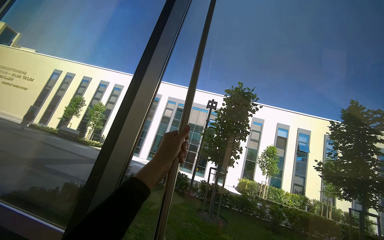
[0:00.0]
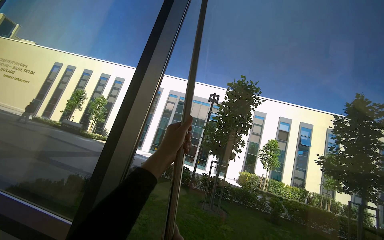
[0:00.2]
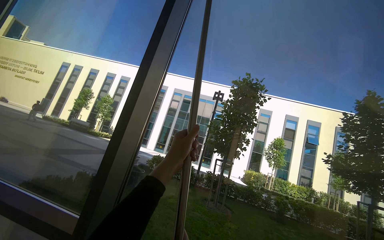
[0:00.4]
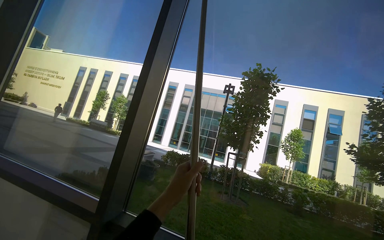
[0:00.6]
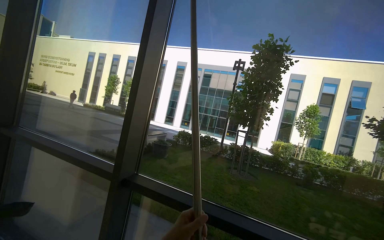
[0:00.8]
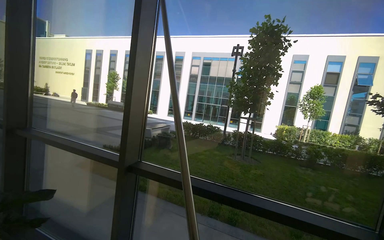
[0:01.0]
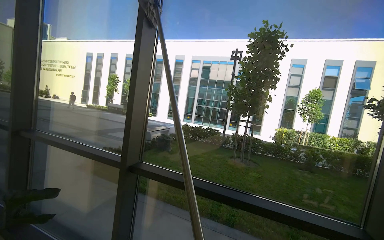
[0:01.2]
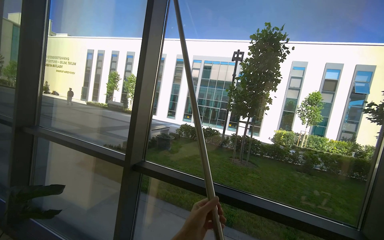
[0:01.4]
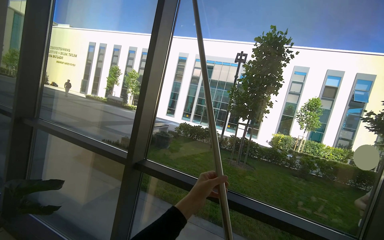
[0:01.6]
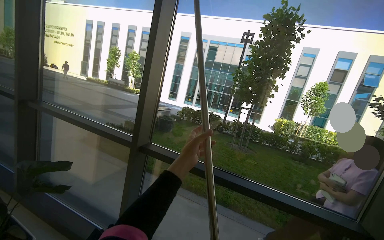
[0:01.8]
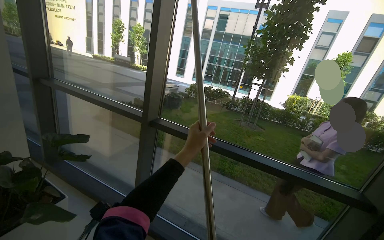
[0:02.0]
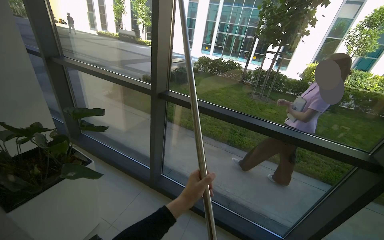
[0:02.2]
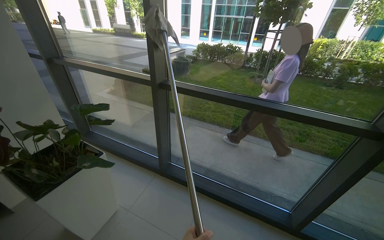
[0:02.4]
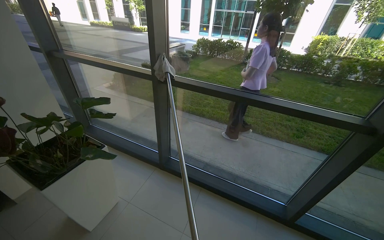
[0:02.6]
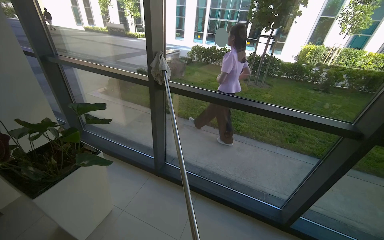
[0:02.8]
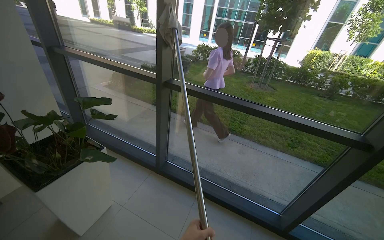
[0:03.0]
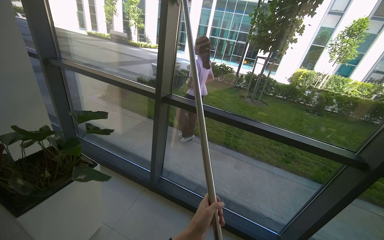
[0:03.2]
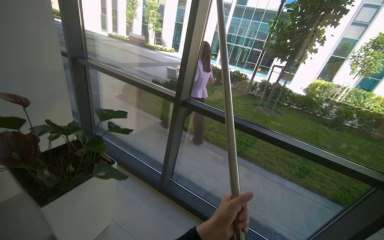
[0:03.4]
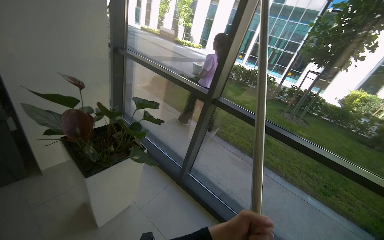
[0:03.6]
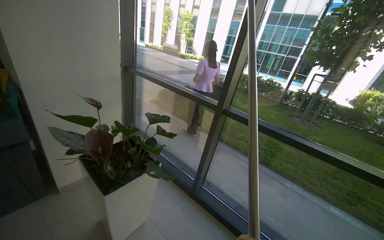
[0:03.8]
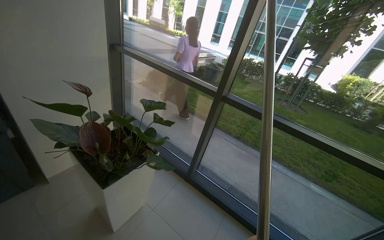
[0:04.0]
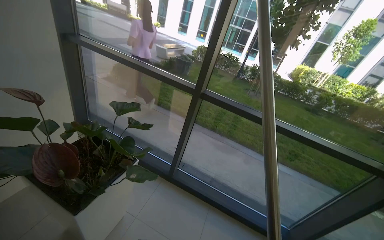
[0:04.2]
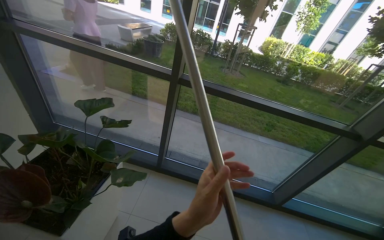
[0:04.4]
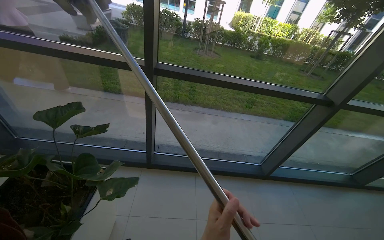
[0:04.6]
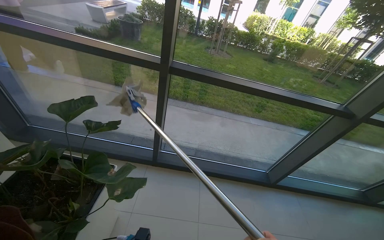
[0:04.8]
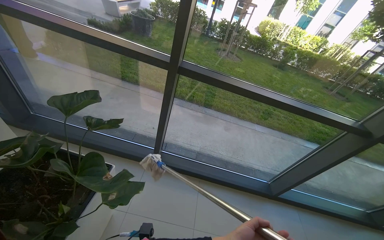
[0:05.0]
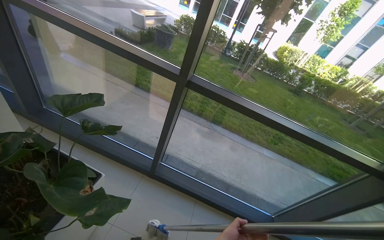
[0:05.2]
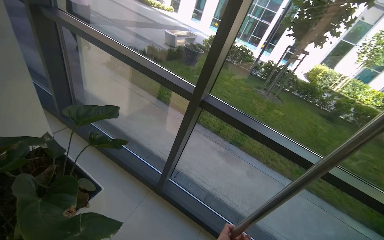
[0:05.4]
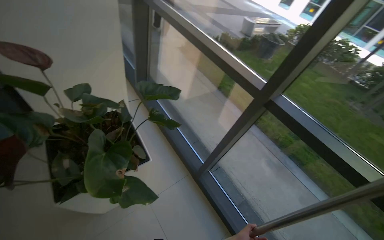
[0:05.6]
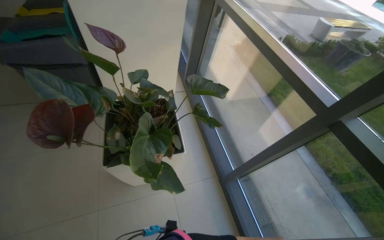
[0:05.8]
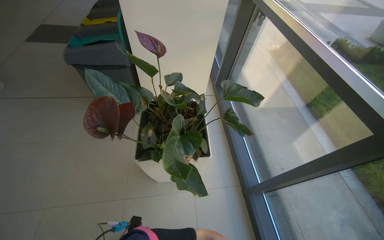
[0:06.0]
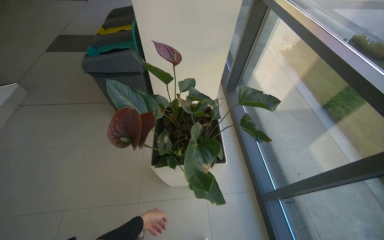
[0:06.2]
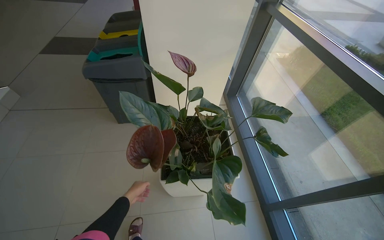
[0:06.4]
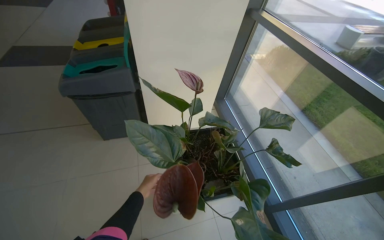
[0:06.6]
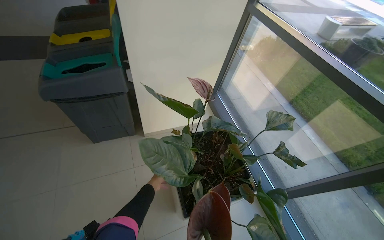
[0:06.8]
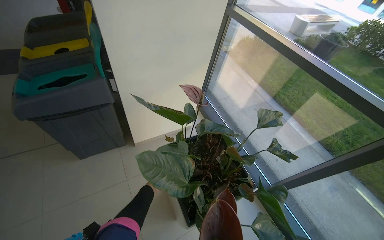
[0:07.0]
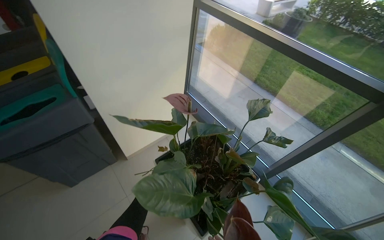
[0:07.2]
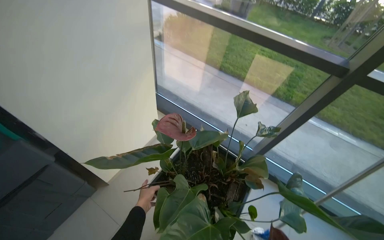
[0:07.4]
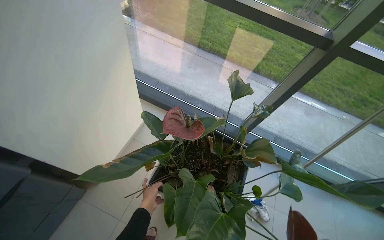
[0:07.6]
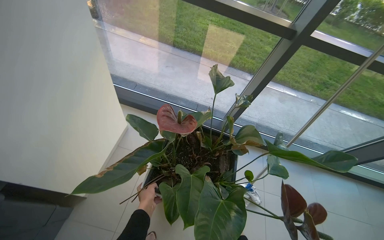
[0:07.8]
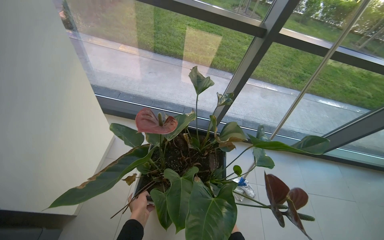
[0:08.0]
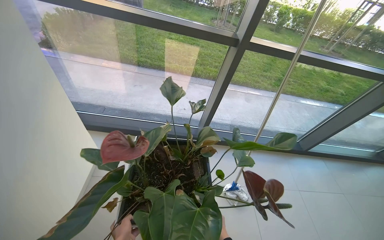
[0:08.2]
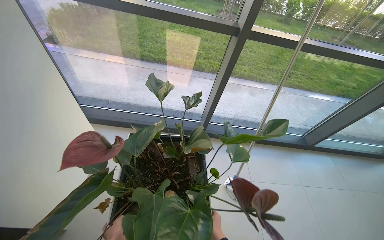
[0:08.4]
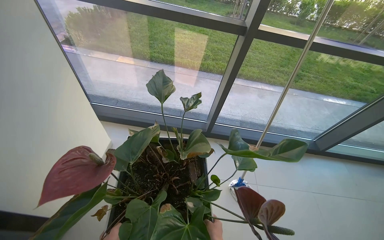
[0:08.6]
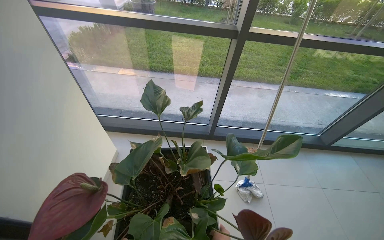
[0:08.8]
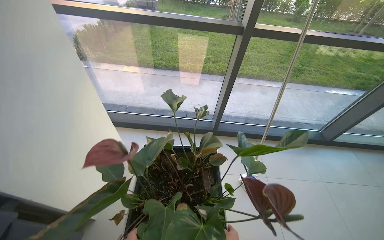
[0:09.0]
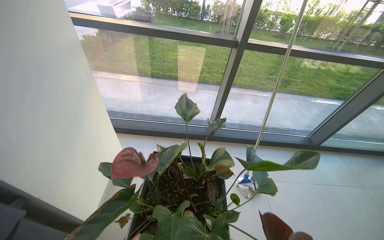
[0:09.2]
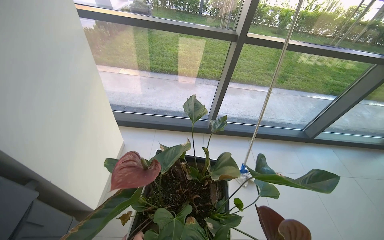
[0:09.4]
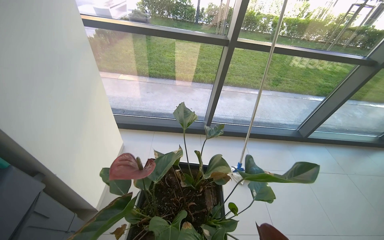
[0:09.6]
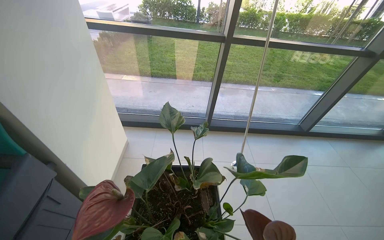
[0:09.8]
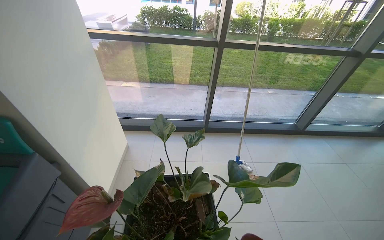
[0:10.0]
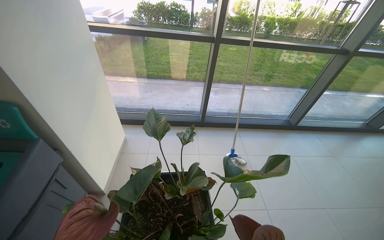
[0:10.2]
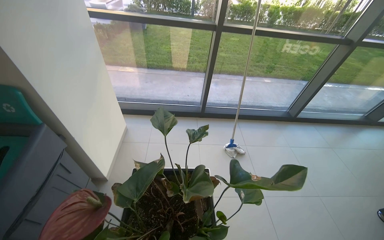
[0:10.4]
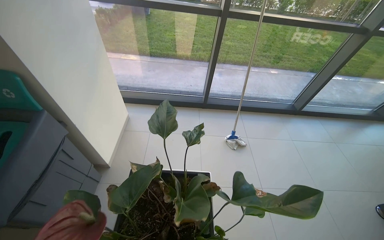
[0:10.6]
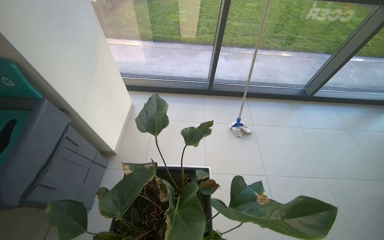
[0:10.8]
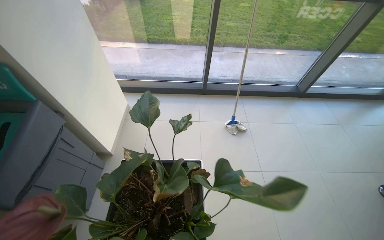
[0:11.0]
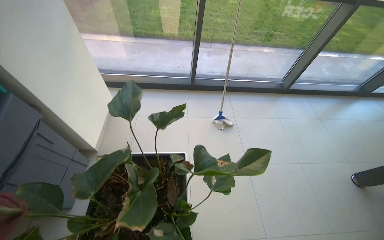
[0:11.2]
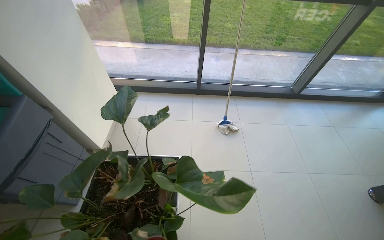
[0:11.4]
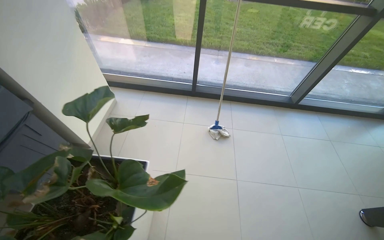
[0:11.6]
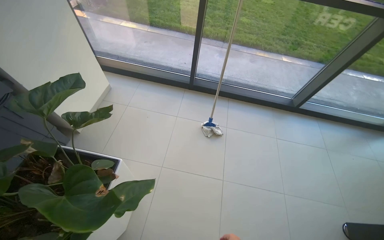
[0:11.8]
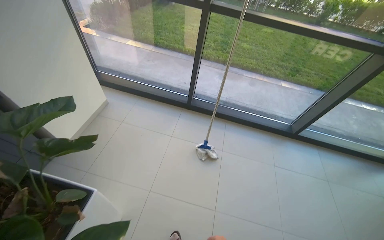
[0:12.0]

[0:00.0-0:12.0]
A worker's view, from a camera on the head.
Job: cleaning windows.
The whole recording: Wiping large windows. The worker wipes the large windows with a long-handled tool.
0:00.0 to 0:01.6: The wearer looks approximately 15 degrees further downward.
0:01.6 to 0:03.0: The camera pitches downward, by about 30 degrees.
0:03.0 to 0:04.4: The camera is carried roughly 40 cm.
0:04.4 to 0:06.0: The head rotates some 70 degrees to the left.
0:06.0 to 0:07.6: The head travels about 60 cm. The head turns to the right by about 60 degrees. The camera pitches downward, by roughly 15 degrees.
0:09.0 to 0:10.4: The camera travels about 40 cm.
0:10.4 to 0:12.0: The camera travels about 50 cm.

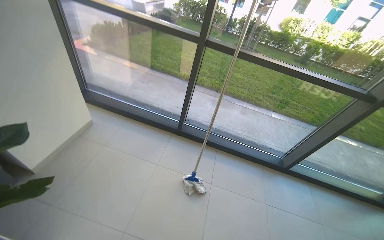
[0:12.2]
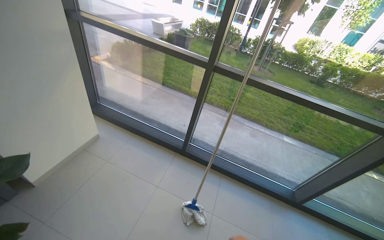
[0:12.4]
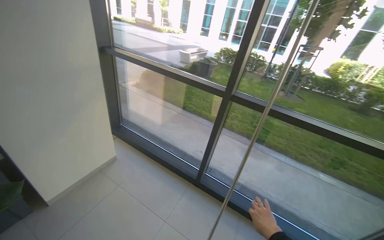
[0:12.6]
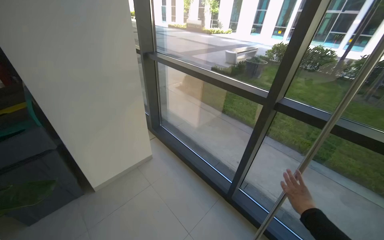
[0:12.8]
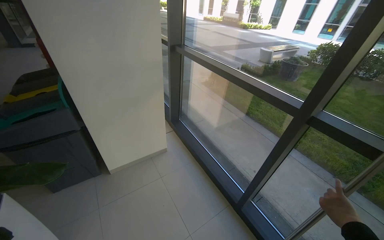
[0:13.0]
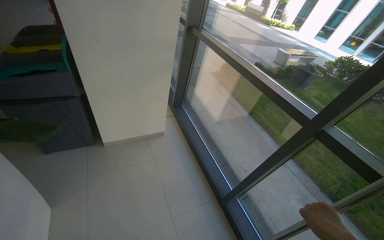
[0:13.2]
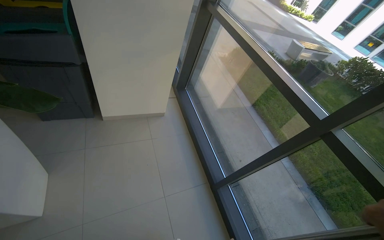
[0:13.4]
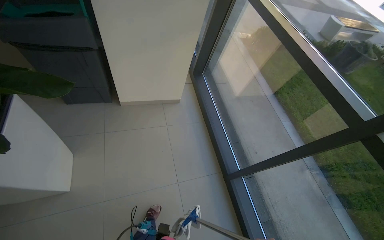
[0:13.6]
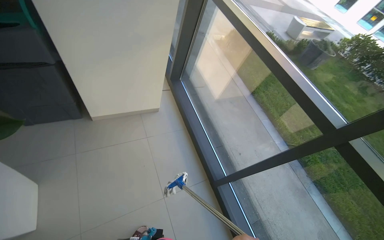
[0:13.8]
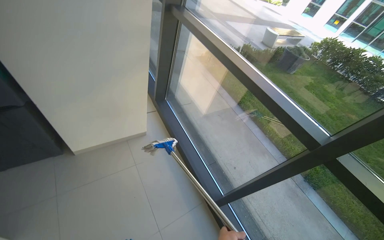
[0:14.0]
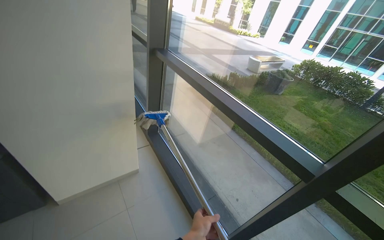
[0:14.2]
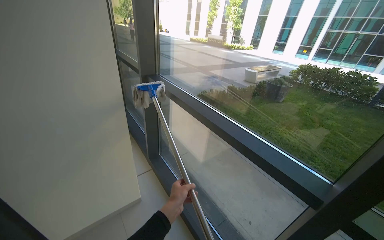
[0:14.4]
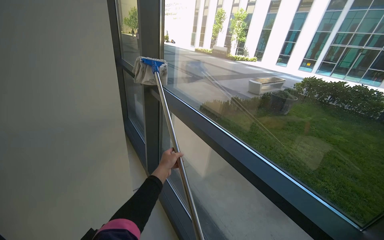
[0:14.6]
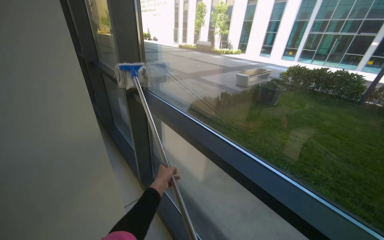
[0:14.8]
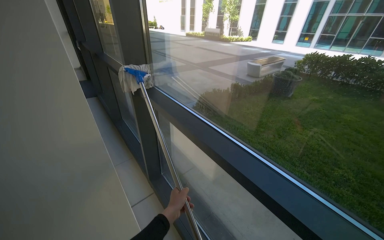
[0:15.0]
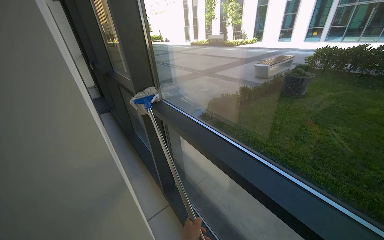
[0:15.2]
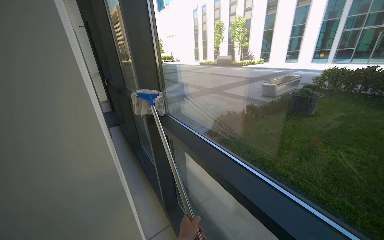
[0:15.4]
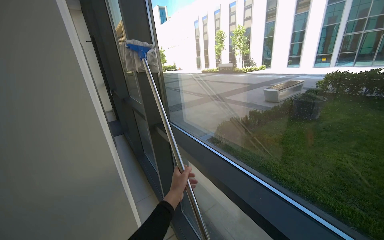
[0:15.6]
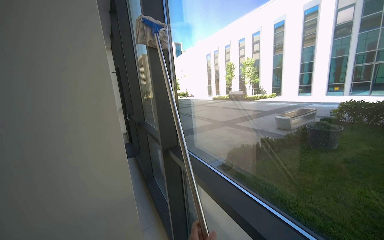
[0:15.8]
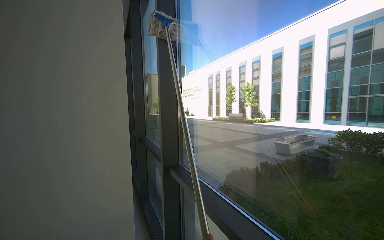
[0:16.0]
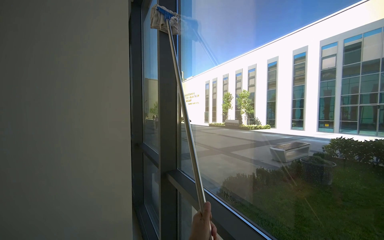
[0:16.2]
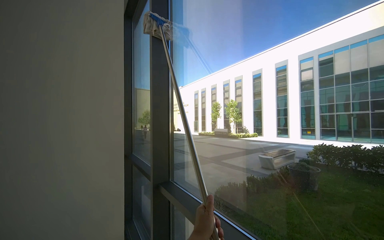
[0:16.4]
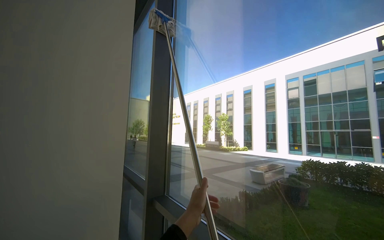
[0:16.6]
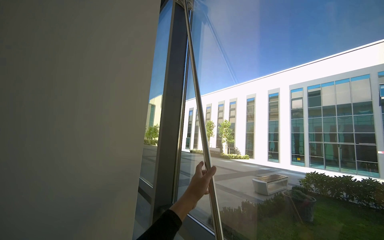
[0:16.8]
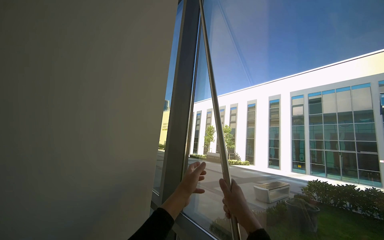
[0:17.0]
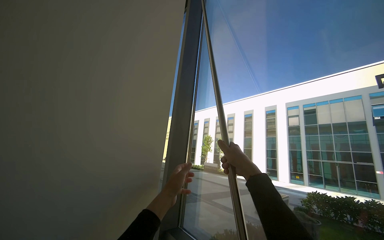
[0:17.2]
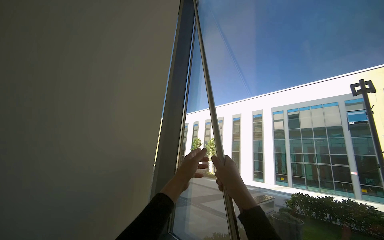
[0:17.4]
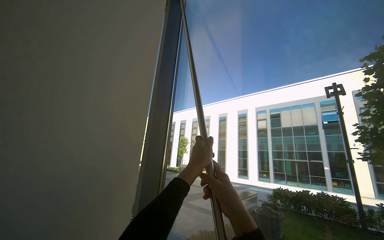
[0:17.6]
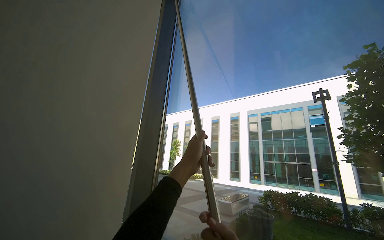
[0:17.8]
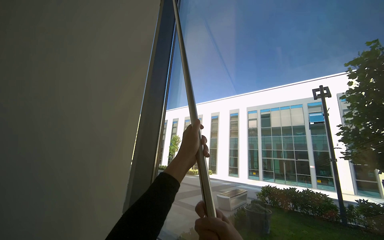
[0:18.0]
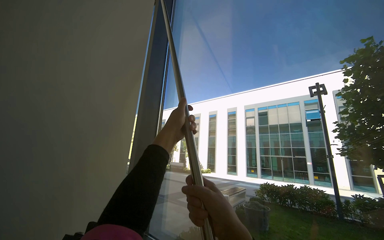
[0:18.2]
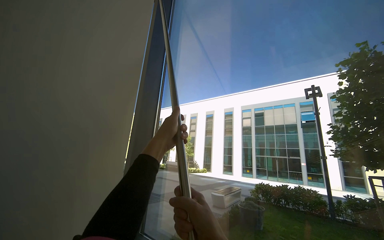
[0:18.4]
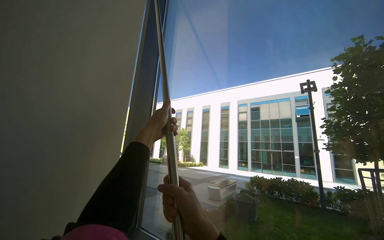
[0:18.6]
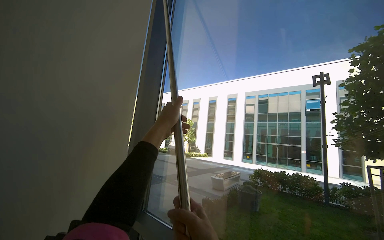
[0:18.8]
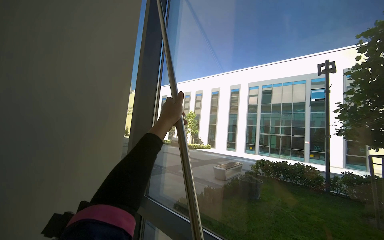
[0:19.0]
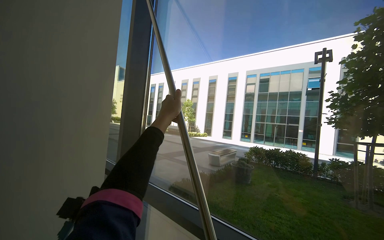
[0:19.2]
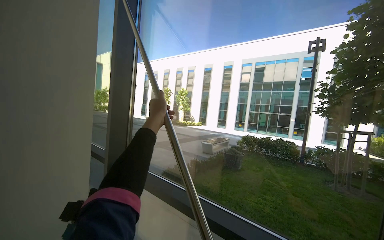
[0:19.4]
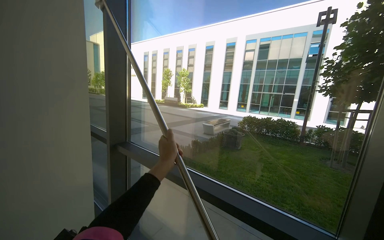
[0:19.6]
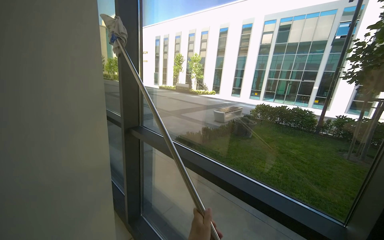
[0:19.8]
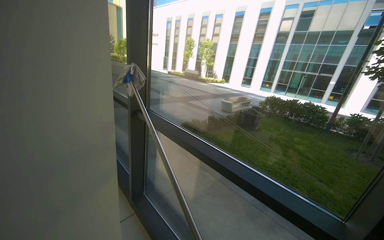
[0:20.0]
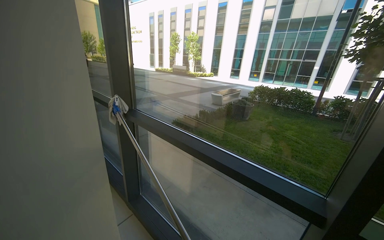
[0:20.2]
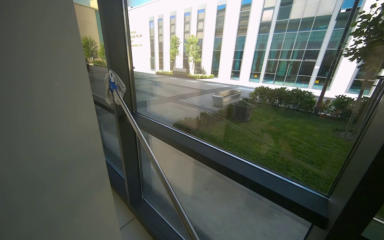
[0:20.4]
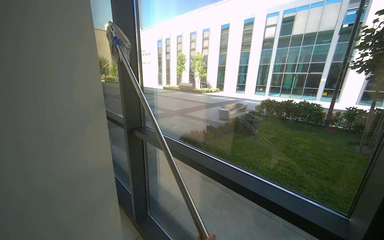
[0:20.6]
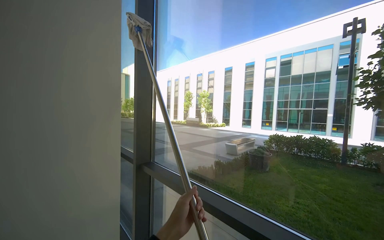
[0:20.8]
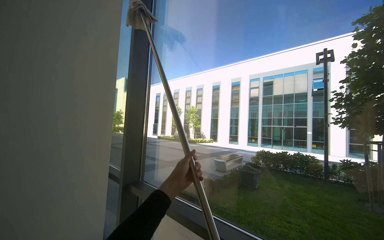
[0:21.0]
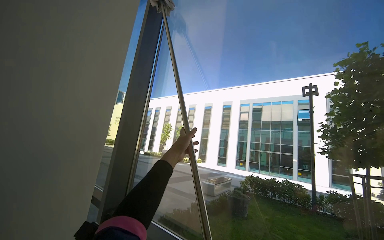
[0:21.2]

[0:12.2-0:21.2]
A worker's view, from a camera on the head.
Job: cleaning windows.
The whole recording: Wiping large windows. The worker wipes the large windows with a long-handled tool.
0:12.2 to 0:13.8: The wearer moves approximately 50 cm. The wearer's head swings about 50 degrees to the left.
0:13.8 to 0:15.2: The camera is carried approximately 70 cm. The view tips upward by some 20 degrees. The scene turns some 25 degrees counterclockwise in the picture.
0:15.2 to 0:16.6: The view tips upward by about 35 degrees.
0:16.6 to 0:18.2: The right hand shifts some 35 cm up the picture.
0:18.2 to 0:19.8: The view tilts about 30 degrees downward.
0:19.8 to 0:21.2: The view tilts roughly 25 degrees upward.
